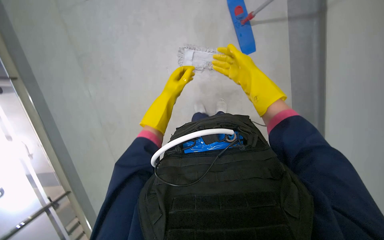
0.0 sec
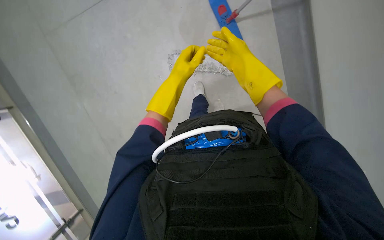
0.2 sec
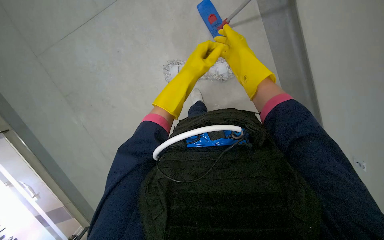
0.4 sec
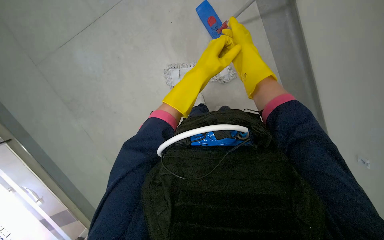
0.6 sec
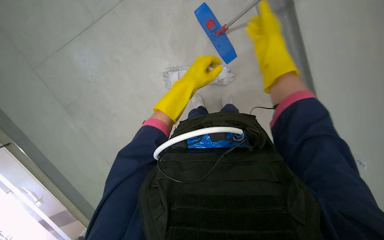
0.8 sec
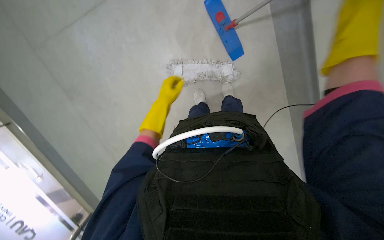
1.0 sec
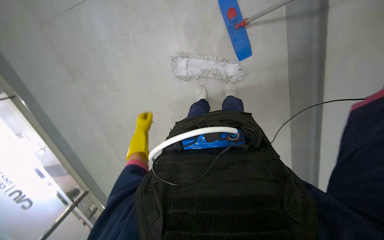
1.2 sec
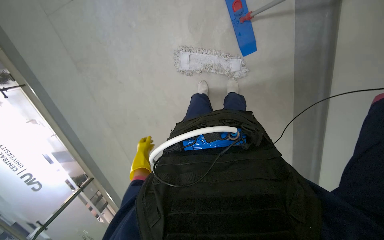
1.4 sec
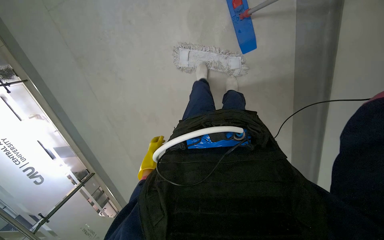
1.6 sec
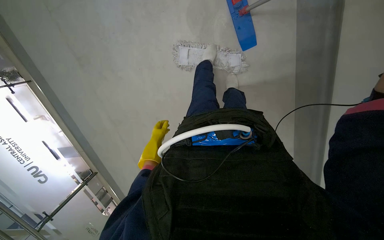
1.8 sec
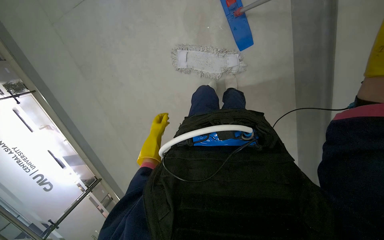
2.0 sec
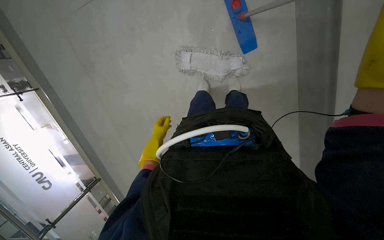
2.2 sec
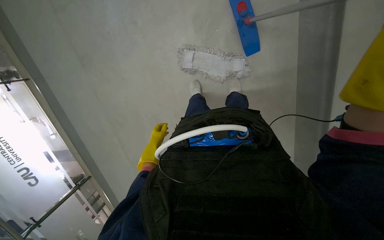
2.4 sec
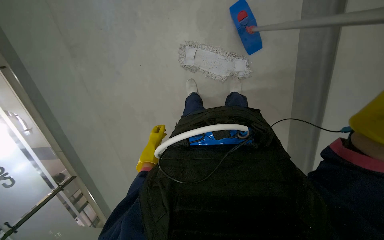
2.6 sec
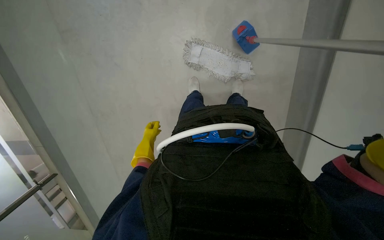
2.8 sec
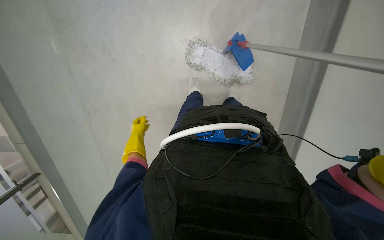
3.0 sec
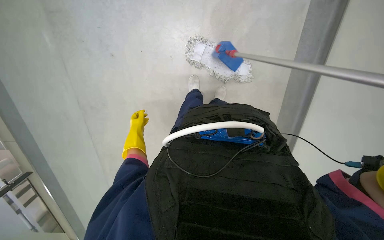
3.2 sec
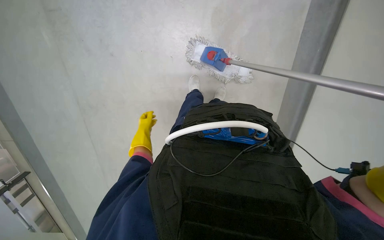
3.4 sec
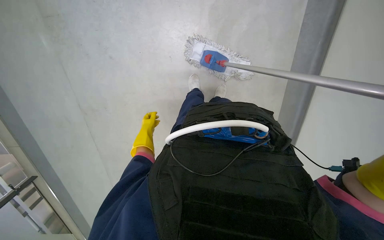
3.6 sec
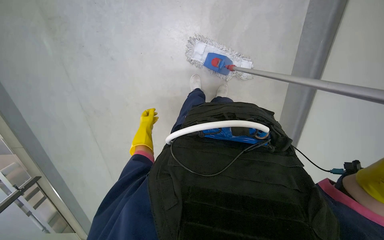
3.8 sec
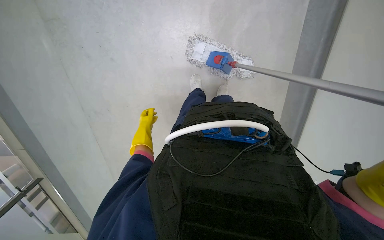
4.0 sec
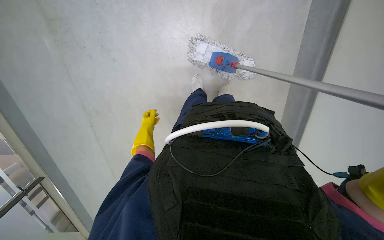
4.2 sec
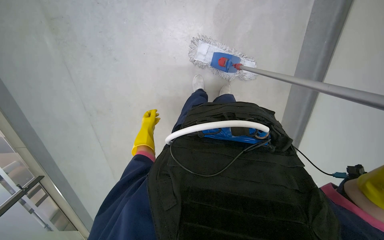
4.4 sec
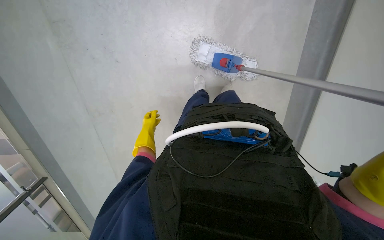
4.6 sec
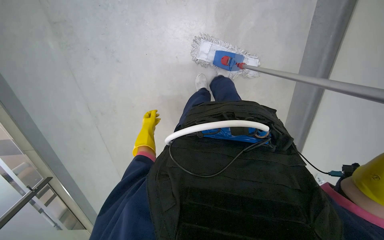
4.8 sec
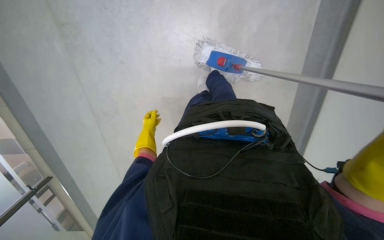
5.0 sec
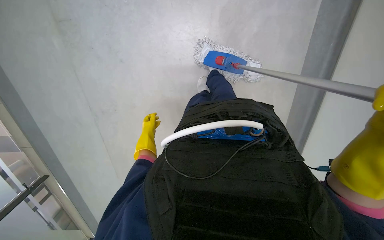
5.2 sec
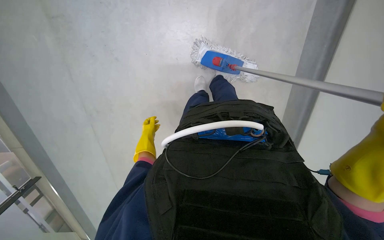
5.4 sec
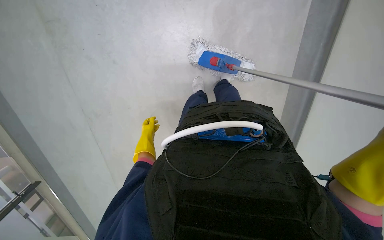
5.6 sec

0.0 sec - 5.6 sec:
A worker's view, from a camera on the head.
Job: mopping floor.
The whole recording: Mopping floor with flat mop. The worker mops the floor using a flat mop and a cleaning cart.
0.0 sec - 1.4 sec: The left hand travels down the picture by about 25 cm.

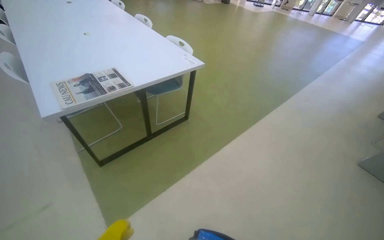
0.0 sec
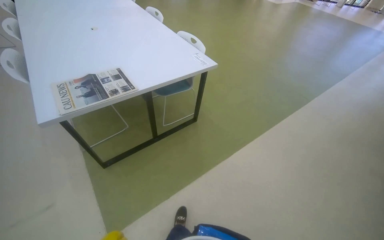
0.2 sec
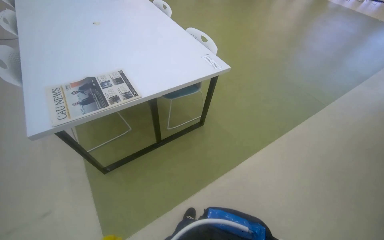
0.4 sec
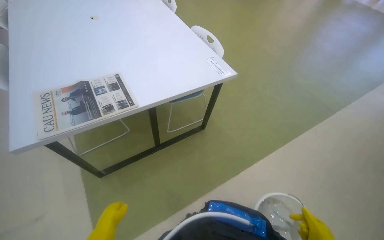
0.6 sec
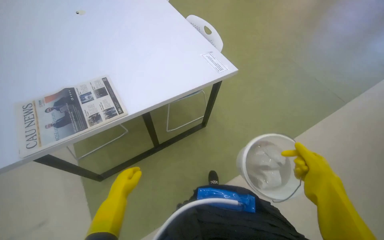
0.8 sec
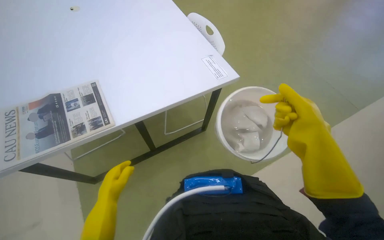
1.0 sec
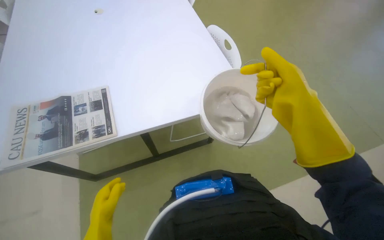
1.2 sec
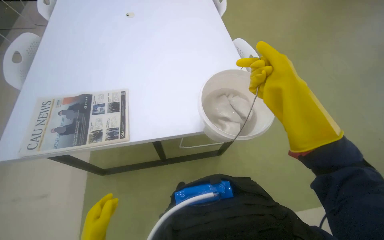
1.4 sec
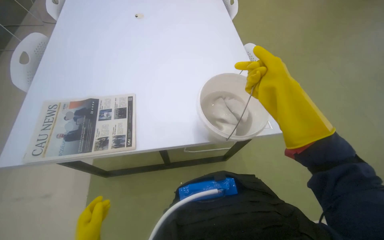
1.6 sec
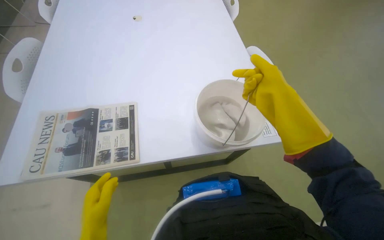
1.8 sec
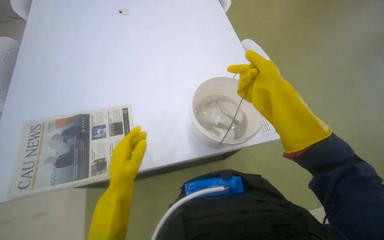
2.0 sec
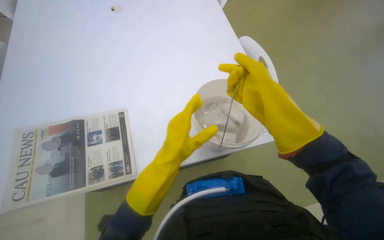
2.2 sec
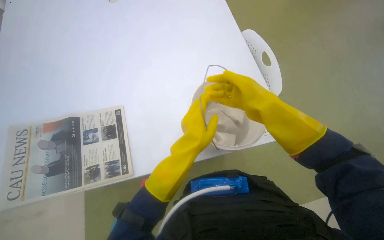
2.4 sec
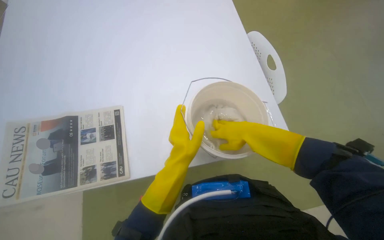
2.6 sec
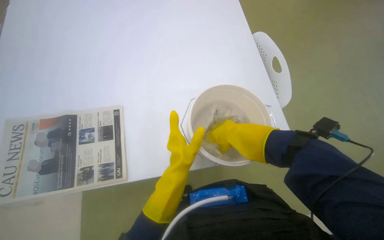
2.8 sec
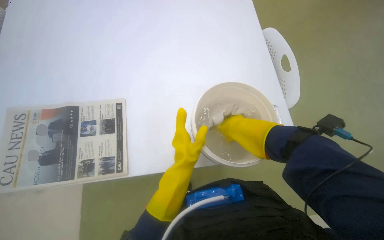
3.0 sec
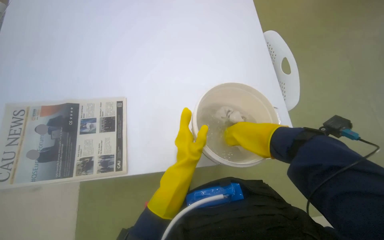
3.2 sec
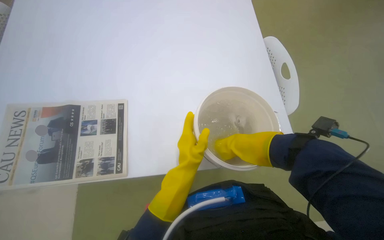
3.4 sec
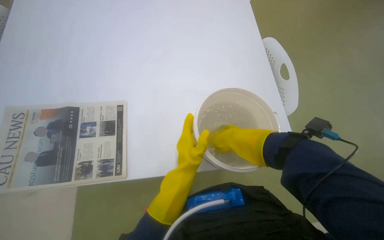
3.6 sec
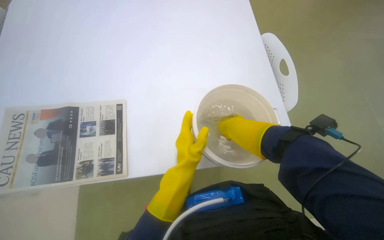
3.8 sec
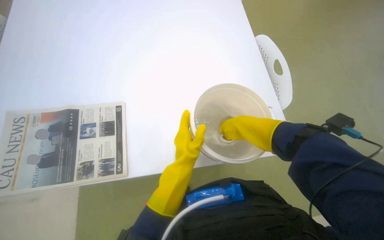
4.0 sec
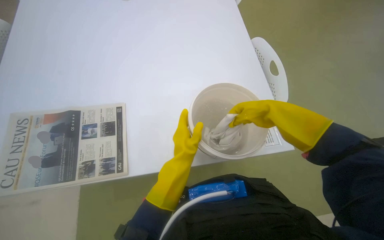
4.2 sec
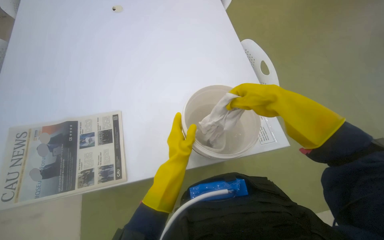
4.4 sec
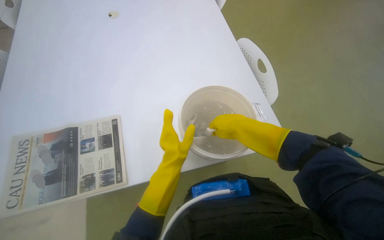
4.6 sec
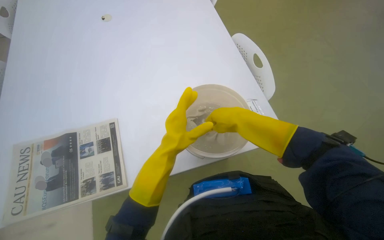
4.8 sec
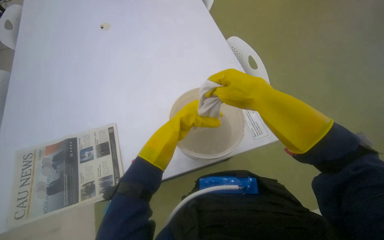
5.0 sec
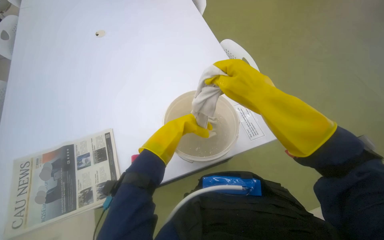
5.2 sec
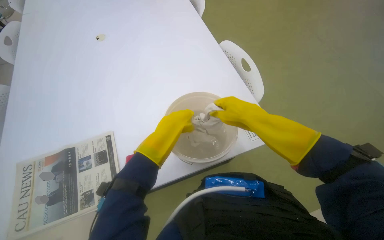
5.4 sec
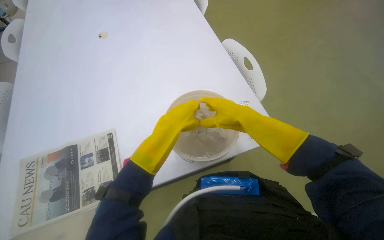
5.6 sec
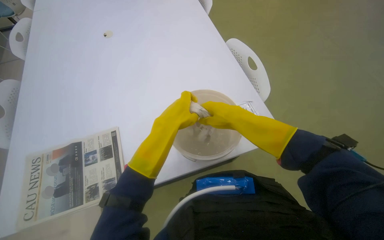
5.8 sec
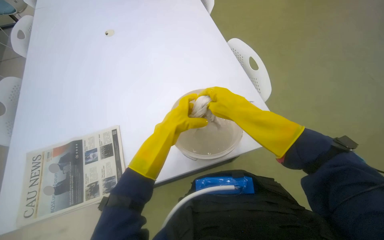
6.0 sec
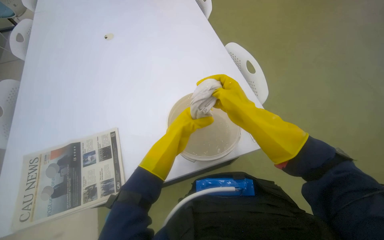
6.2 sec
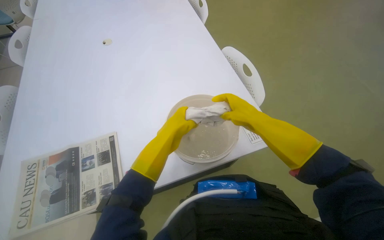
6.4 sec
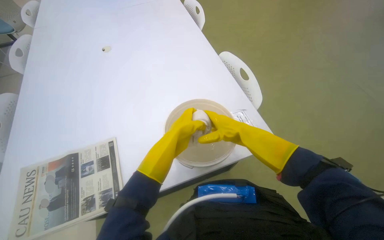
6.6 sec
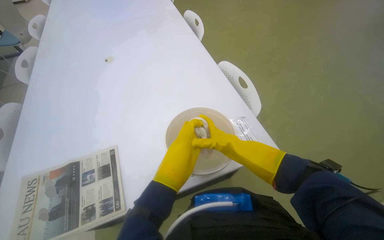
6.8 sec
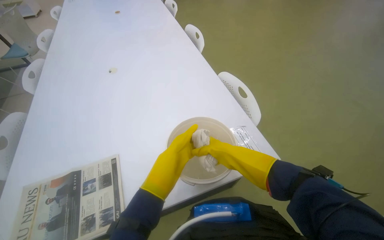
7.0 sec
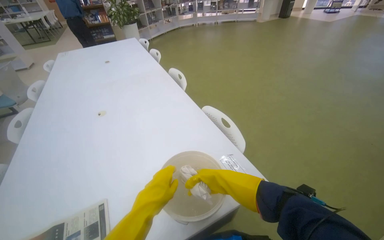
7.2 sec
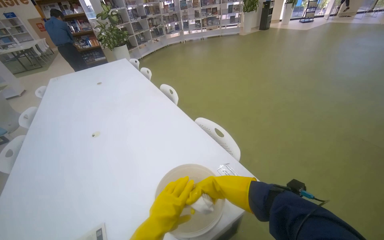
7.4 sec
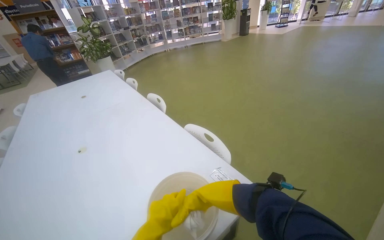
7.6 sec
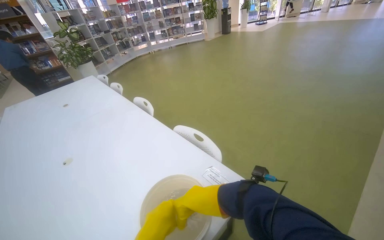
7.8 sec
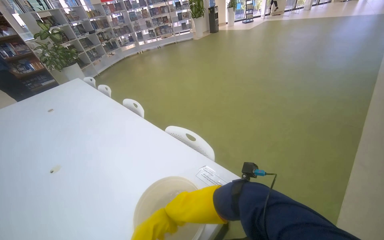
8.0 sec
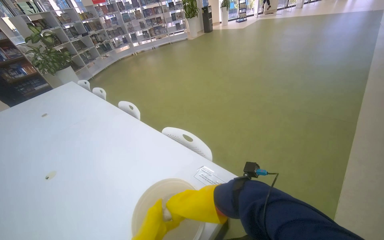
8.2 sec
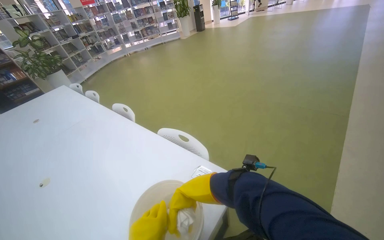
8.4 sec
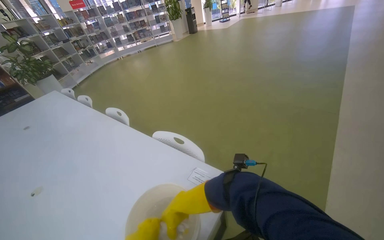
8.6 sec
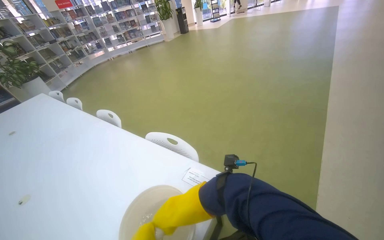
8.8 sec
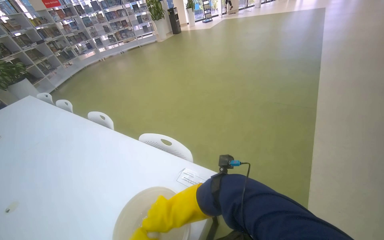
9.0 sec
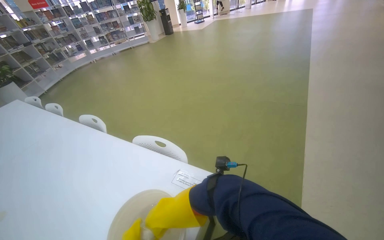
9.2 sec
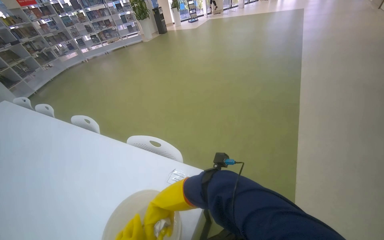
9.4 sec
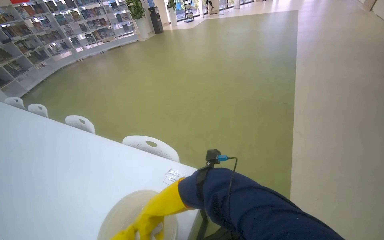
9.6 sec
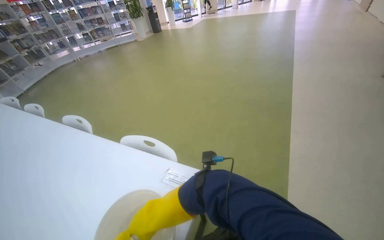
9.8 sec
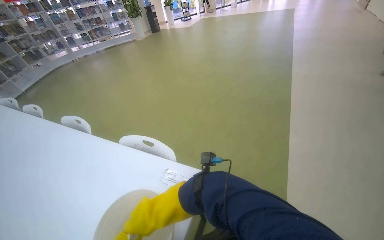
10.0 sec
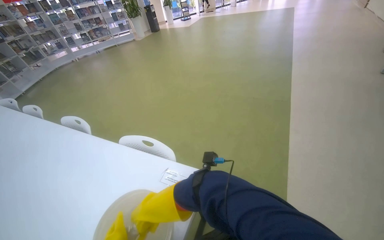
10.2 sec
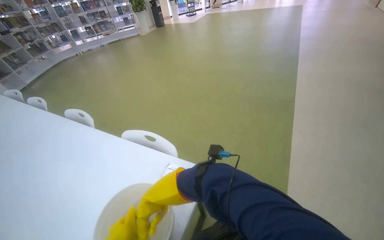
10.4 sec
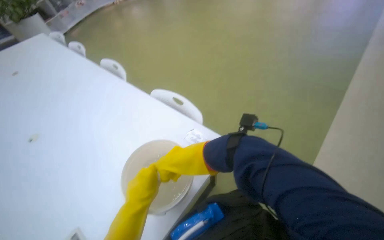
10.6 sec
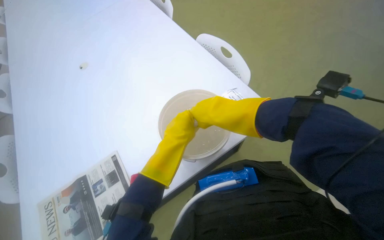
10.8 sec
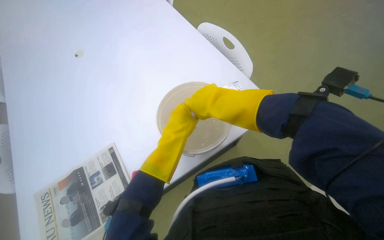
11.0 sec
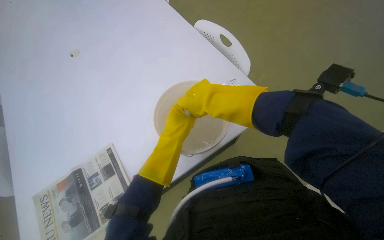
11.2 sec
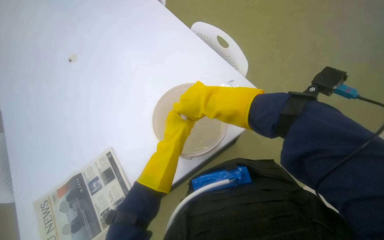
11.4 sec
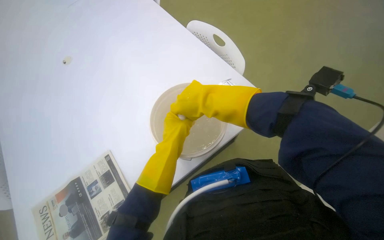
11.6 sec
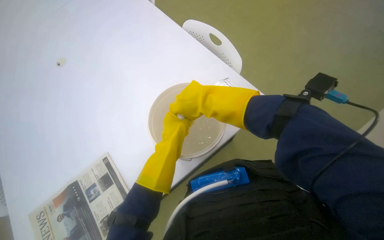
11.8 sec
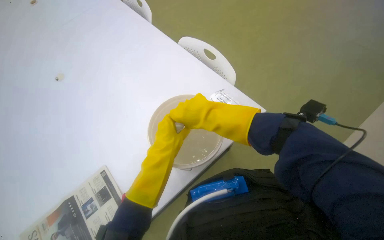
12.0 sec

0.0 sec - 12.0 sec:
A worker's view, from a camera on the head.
Job: wiping surfaces.
The whole recording: Cleaning various surfaces. The worker washes the cloth in a bucket, then wipes the window frames and glass with the white cloth.
0.0 sec - 1.6 sec: The wearer moves roughly 80 cm. The head rotates roughly 30 degrees to the left.
1.6 sec - 3.0 sec: The right hand heads farther from the camera and to the left, covering approximately 25 cm.
3.0 sec - 4.4 sec: The right hand is displaced nearer to the camera and to the right by approximately 20 cm.
4.4 sec - 6.0 sec: The left hand goes nearer and farther, approximately 15 cm each way, reversing 2 times.
6.0 sec - 7.6 sec: The camera pitches upward, by some 30 degrees.
7.6 sec - 9.0 sec: The wearer looks some 20 degrees further to the right.
9.0 sec - 10.4 sec: The right hand goes up and down the picture, about 15 cm each way, reversing 2 times.
10.4 sec - 12.0 sec: The wearer looks roughly 20 degrees further to the left. The camera pitches downward, by some 30 degrees.

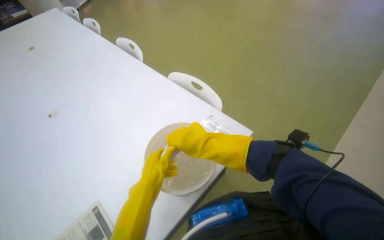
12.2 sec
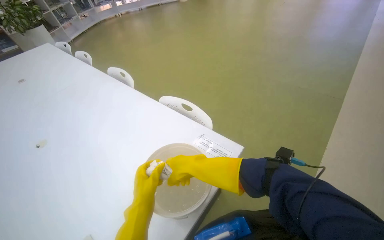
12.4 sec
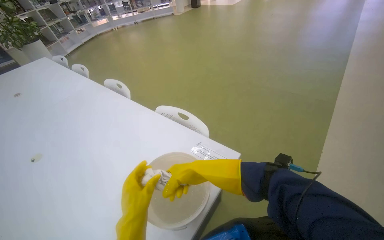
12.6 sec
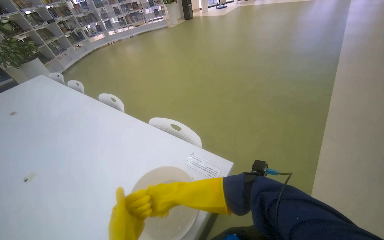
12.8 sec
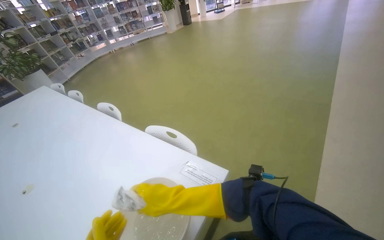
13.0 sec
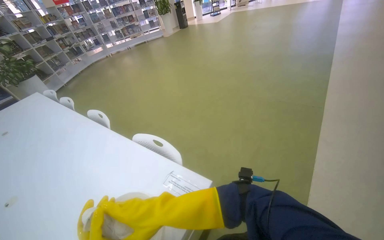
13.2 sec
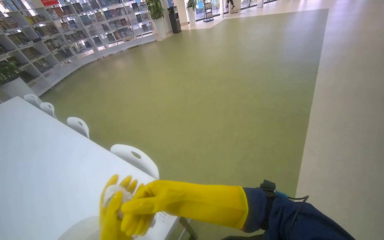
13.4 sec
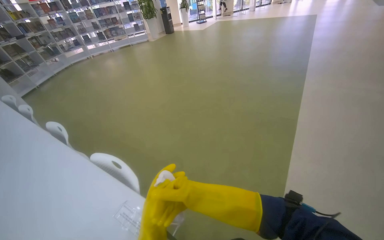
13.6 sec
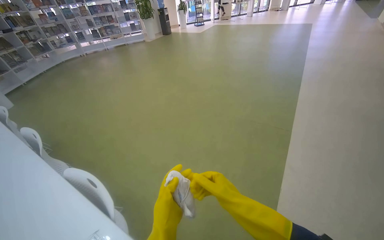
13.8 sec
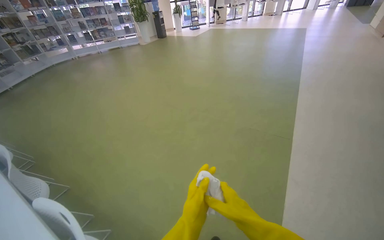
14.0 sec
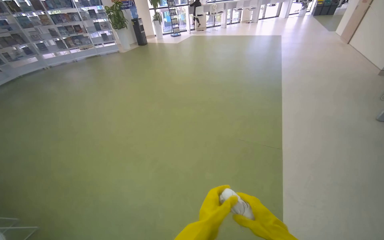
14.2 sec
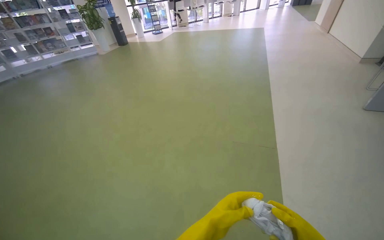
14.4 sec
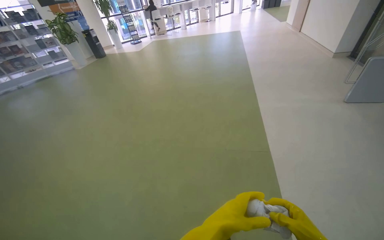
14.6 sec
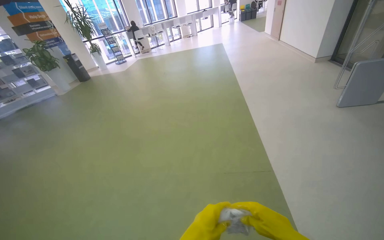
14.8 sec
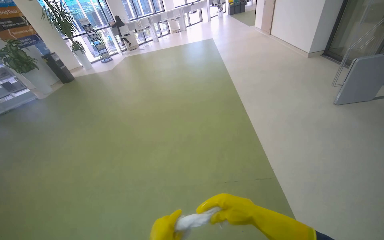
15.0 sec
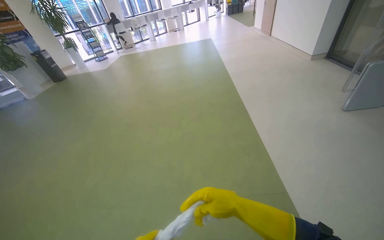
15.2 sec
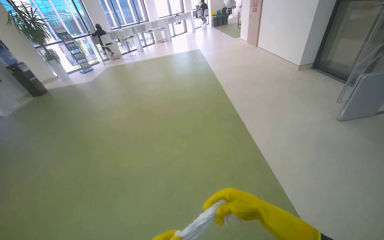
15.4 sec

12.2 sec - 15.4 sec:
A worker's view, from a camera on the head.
Job: wiping surfaces.
The whole recording: Cleaning various surfaces. The worker washes the cloth in a bucket, then wipes the window frames and glass with the white cloth.
12.2 sec - 13.8 sec: The head travels some 50 cm. The view tips upward by roughly 15 degrees.
